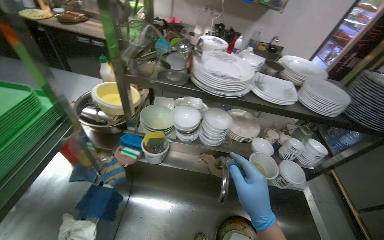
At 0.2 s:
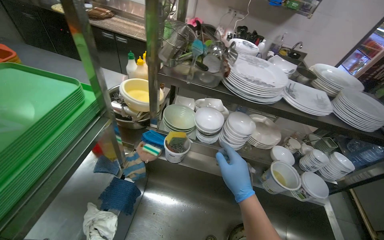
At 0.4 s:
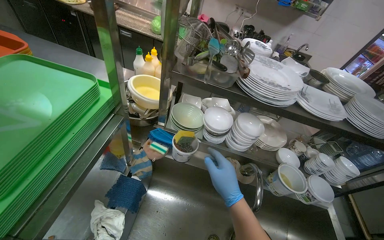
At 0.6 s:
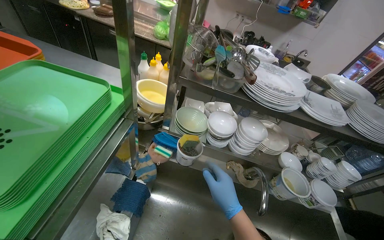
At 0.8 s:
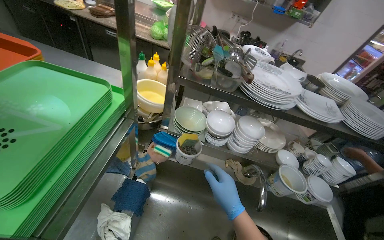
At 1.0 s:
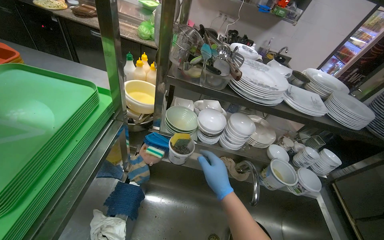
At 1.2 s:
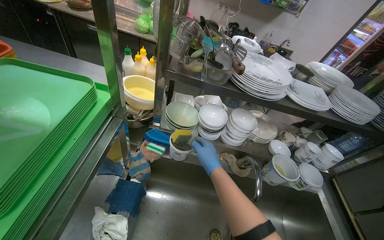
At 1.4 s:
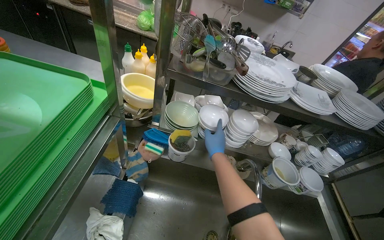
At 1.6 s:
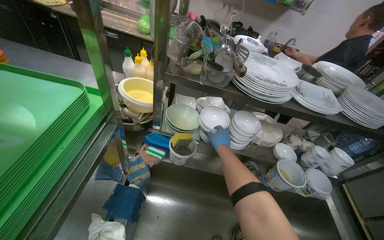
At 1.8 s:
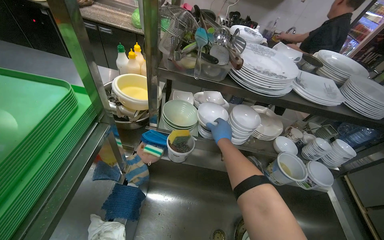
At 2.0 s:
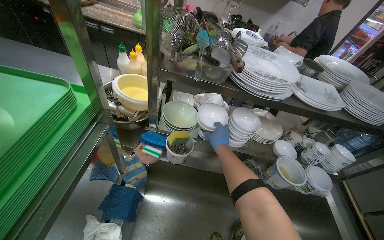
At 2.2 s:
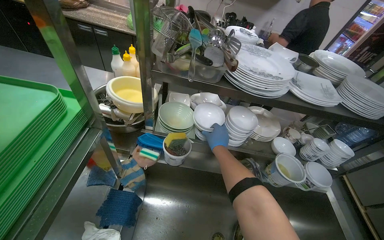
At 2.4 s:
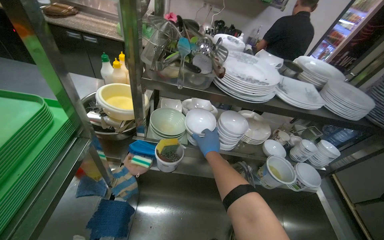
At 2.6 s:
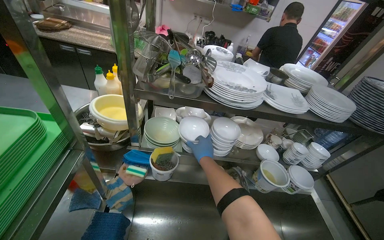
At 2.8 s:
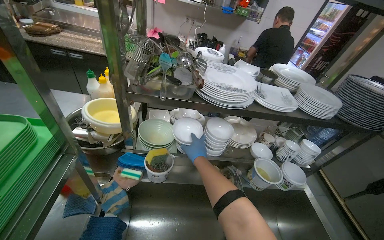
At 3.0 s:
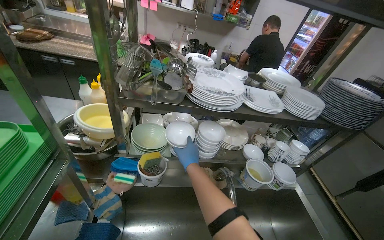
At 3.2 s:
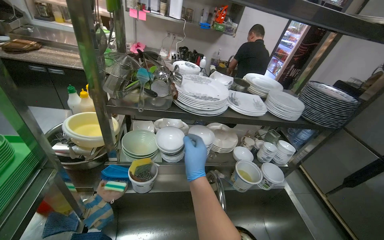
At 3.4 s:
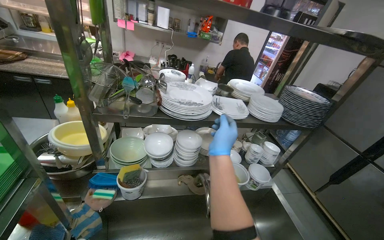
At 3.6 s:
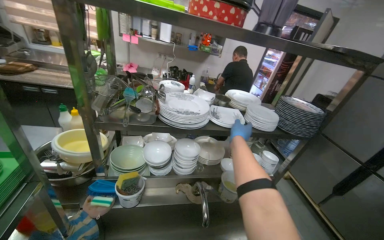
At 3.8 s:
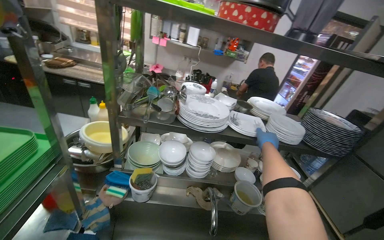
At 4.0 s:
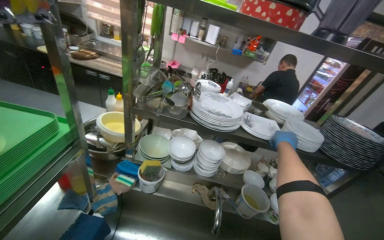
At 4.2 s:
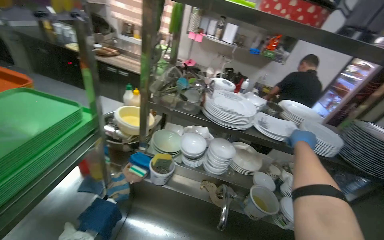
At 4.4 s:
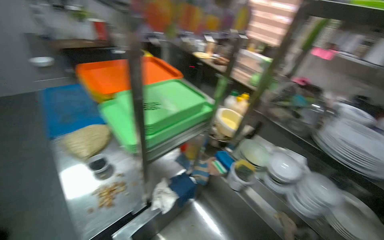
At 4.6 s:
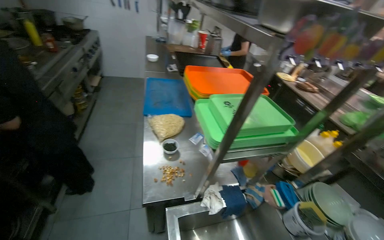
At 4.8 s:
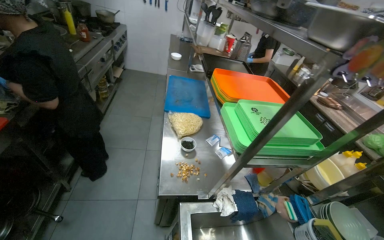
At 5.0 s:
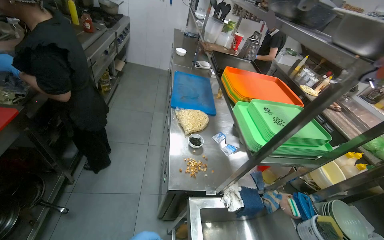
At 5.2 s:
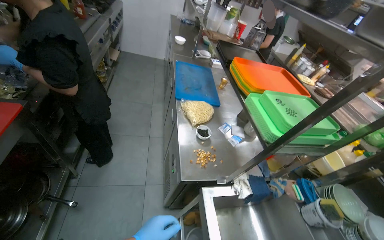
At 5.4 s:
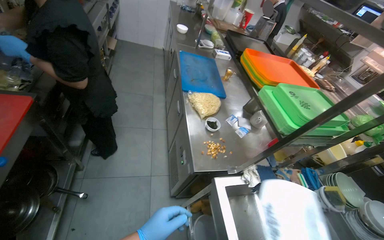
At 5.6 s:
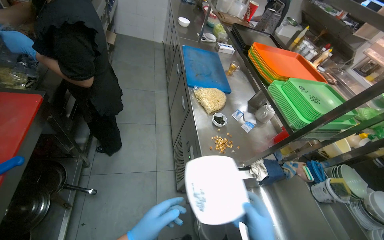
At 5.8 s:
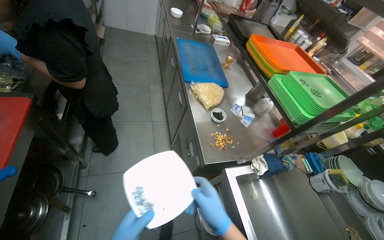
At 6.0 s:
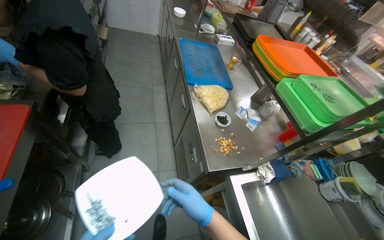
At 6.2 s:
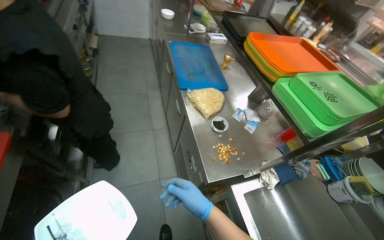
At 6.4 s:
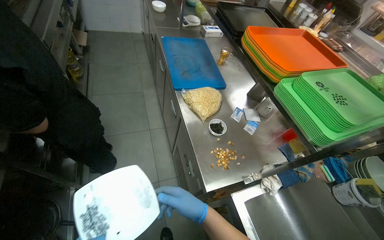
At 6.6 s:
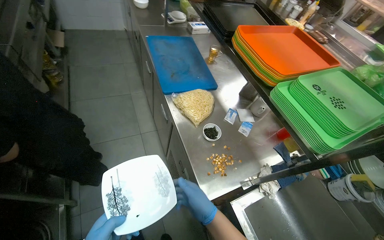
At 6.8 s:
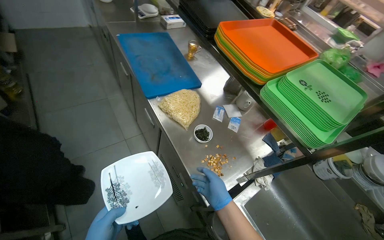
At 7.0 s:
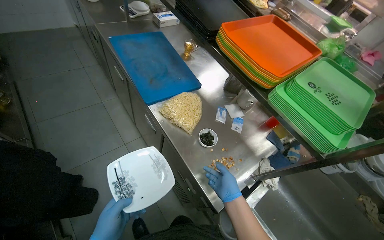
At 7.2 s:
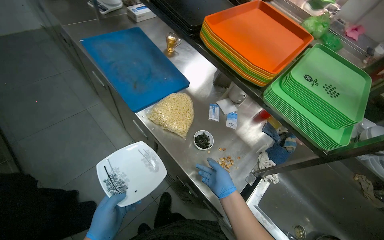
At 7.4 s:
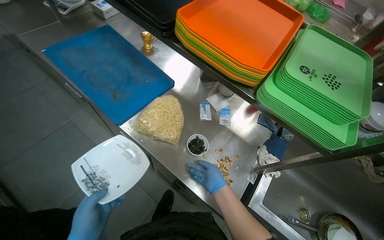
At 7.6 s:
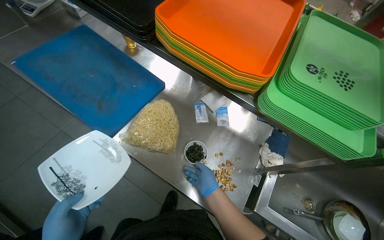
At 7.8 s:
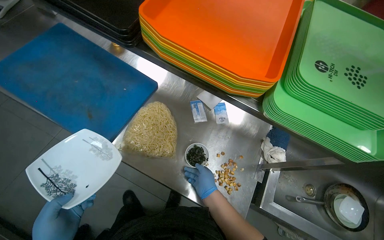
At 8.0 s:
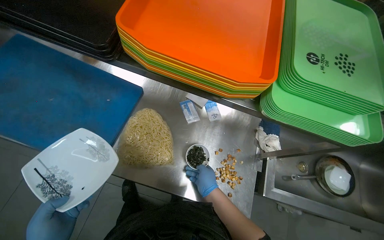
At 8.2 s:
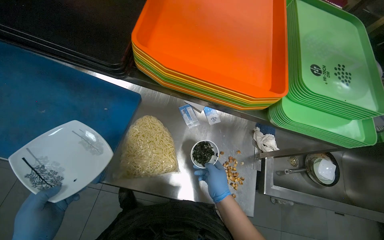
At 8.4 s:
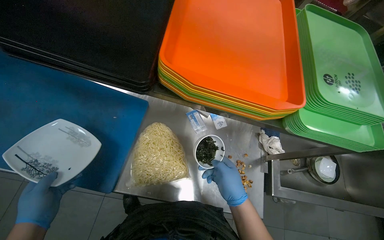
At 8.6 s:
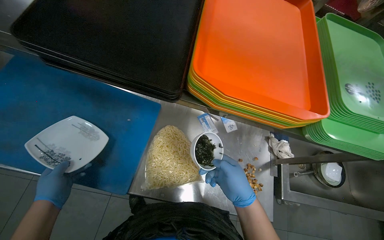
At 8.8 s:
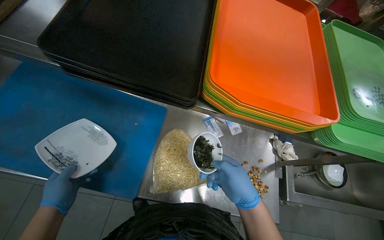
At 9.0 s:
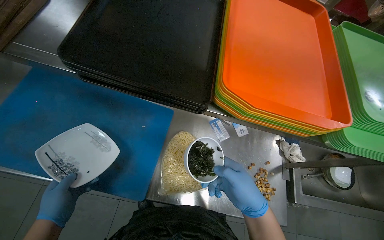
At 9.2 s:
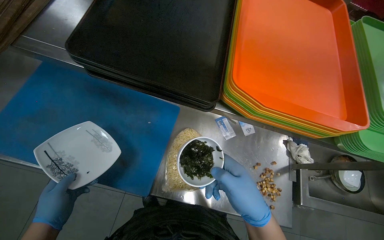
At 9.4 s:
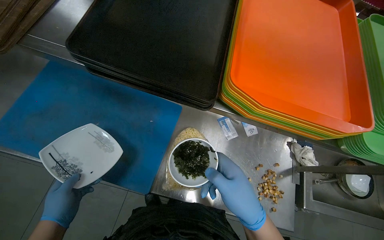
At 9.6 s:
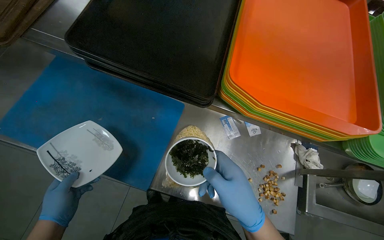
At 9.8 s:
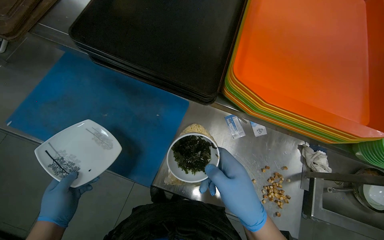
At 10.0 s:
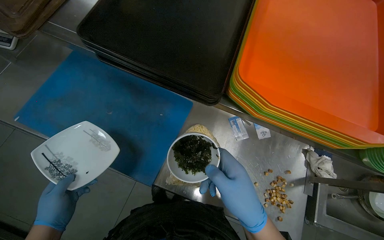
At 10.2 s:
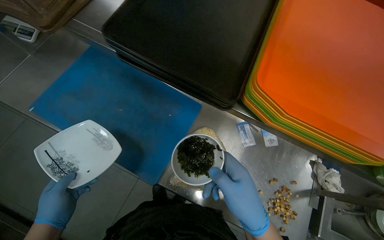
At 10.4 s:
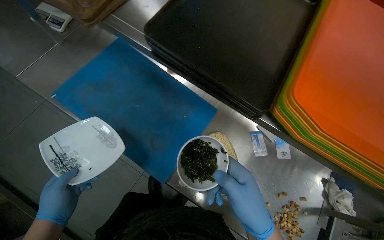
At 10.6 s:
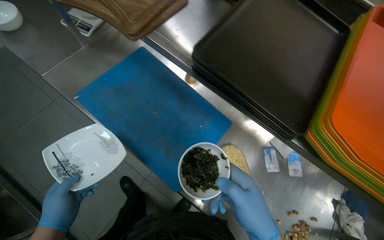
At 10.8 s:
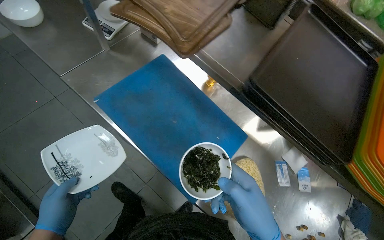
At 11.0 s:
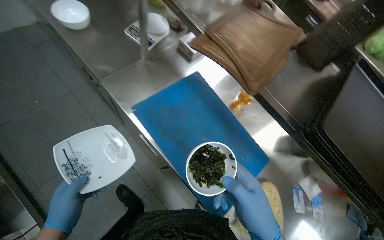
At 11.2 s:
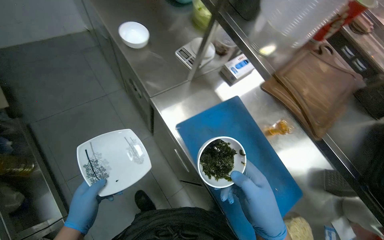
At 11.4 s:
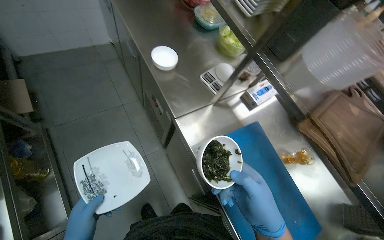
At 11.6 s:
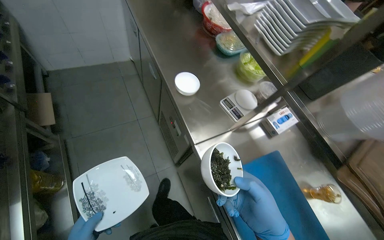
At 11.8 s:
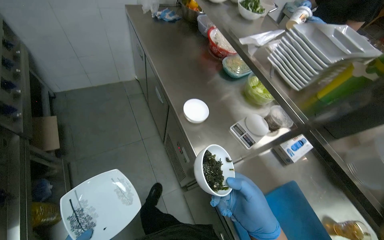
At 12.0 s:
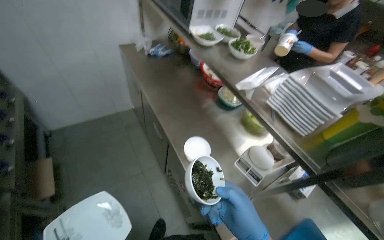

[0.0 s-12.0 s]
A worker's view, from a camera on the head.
Job: preparing food.
The whole recording: Organizing kitchen items. The worker organizes the kitchen items.
0.0 to 1.6 s: The right hand is displaced farther from the camera and up the picture by roughly 30 cm.
3.0 to 4.4 s: The wearer's head swings about 50 degrees to the left. The camera pitches upward, by some 10 degrees.
4.4 to 6.0 s: The wearer moves approximately 50 cm. The head rotates about 30 degrees to the left.
6.0 to 7.6 s: The camera is carried roughly 60 cm. The head rotates some 45 degrees to the right. The view tilts some 20 degrees downward.
7.6 to 9.0 s: The wearer looks approximately 20 degrees further to the right. The right hand shifts approximately 15 cm nearer to the camera.
9.0 to 10.4 s: The wearer's head swings approximately 20 degrees to the left.
10.4 to 12.0 s: The camera is carried roughly 70 cm. The view tips upward by some 20 degrees.

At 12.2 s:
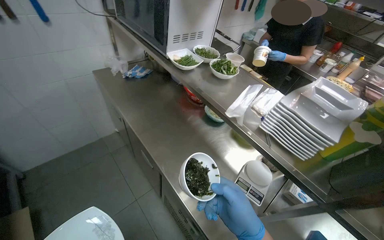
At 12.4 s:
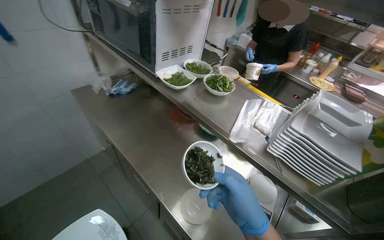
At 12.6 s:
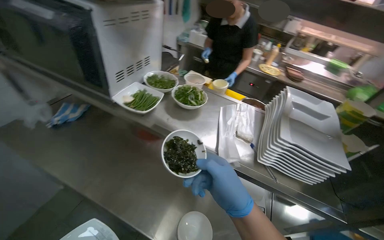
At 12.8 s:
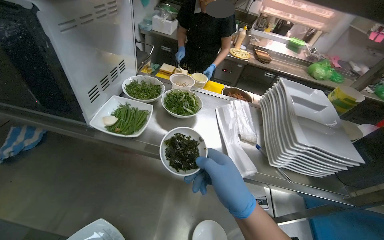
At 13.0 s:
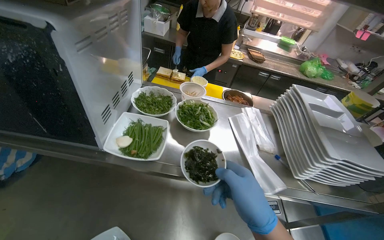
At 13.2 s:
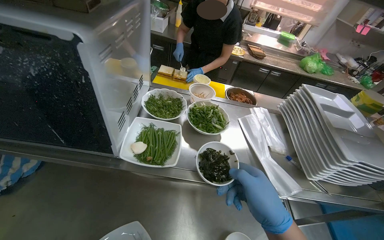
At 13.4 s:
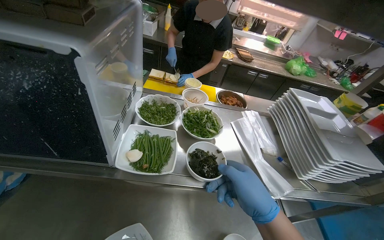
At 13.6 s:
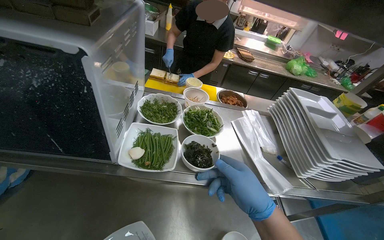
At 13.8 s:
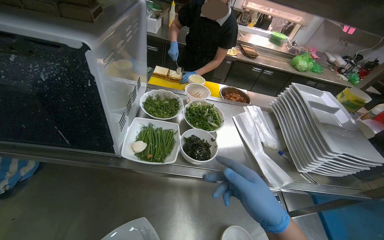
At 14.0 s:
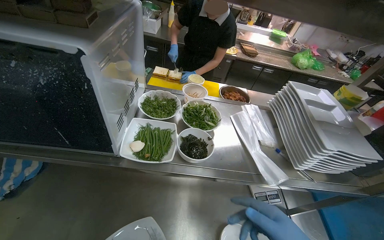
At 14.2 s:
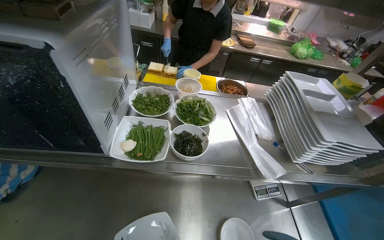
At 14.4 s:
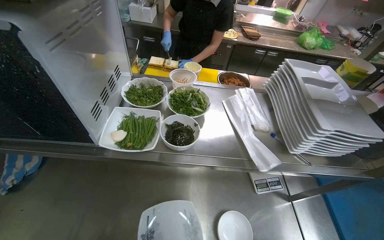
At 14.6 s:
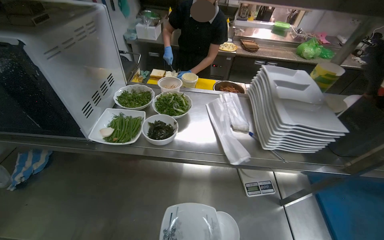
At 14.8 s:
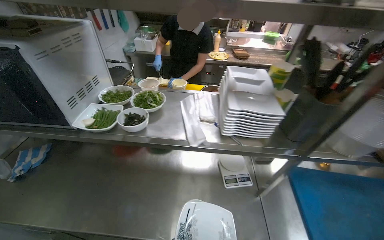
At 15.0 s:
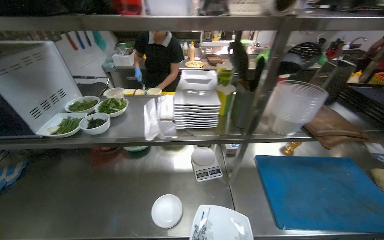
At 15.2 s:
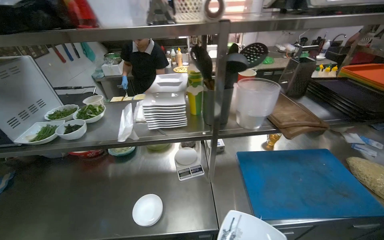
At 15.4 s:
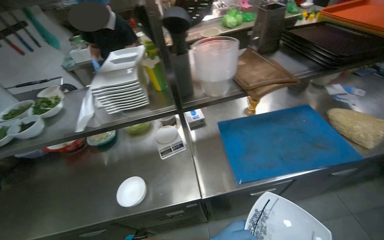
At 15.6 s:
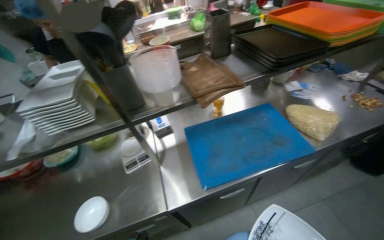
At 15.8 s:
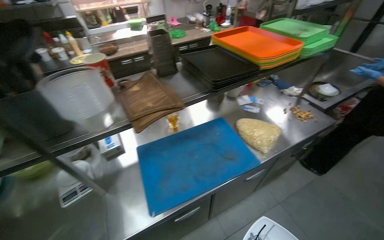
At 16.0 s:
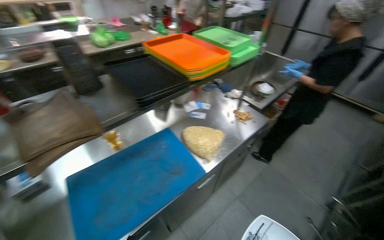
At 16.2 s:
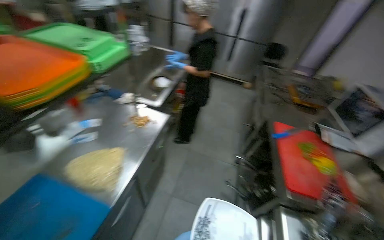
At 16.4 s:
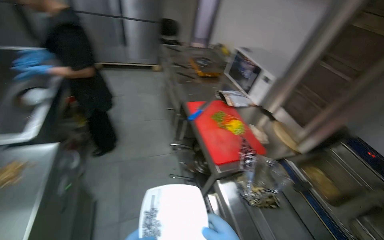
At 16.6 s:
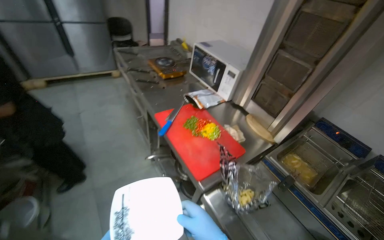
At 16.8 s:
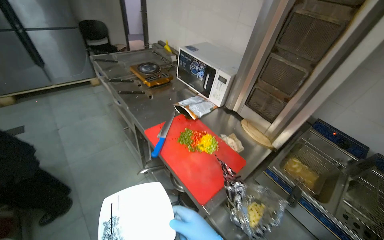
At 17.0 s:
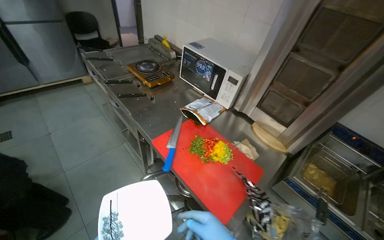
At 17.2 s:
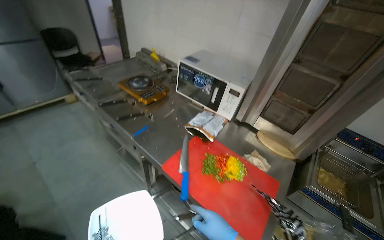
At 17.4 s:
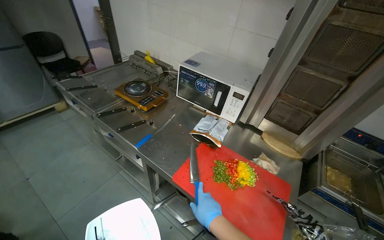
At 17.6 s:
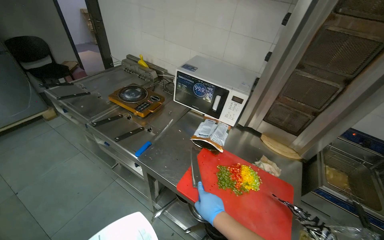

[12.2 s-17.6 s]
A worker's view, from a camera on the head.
Job: preparing food.
The whole recording: Organizing kitchen items. The worker organizes the kitchen items.
12.2 to 13.6 s: The camera travels roughly 50 cm. The wearer's head swings roughly 45 degrees to the right.
13.6 to 15.0 s: The wearer moves about 50 cm.
15.0 to 16.2 s: The camera is carried some 90 cm. The head rotates some 75 degrees to the right.

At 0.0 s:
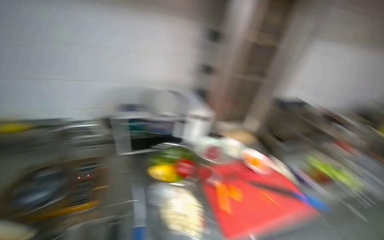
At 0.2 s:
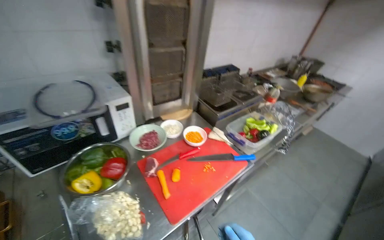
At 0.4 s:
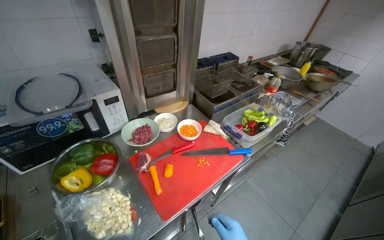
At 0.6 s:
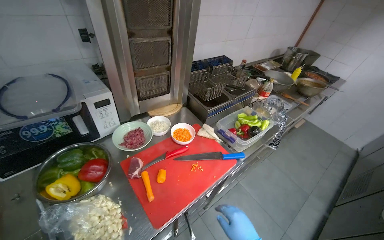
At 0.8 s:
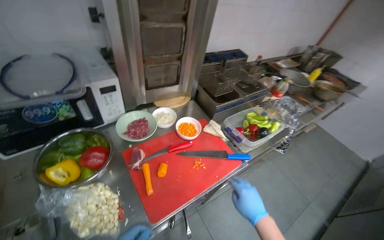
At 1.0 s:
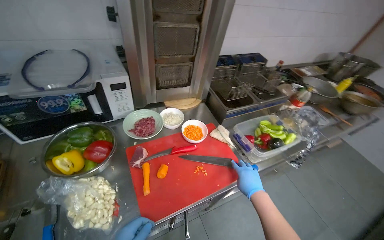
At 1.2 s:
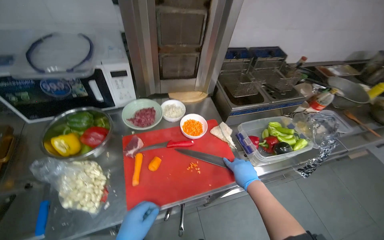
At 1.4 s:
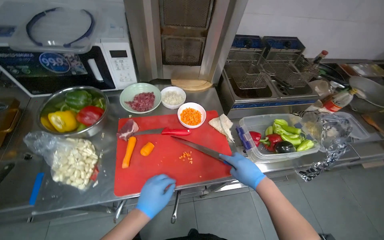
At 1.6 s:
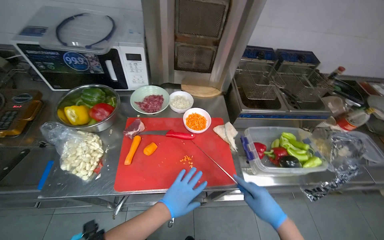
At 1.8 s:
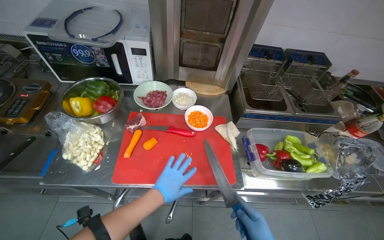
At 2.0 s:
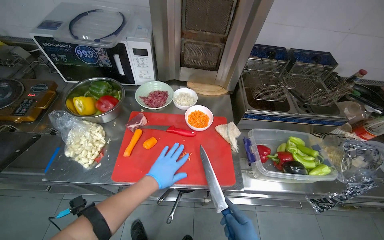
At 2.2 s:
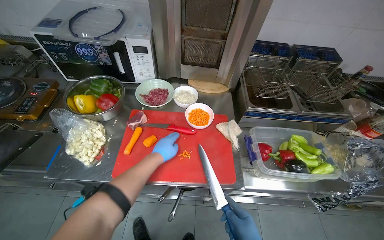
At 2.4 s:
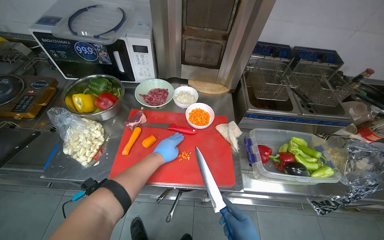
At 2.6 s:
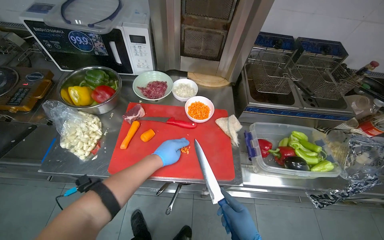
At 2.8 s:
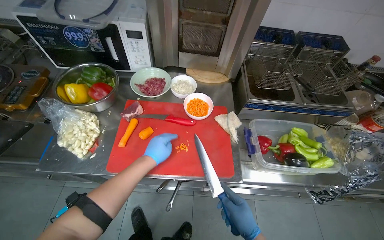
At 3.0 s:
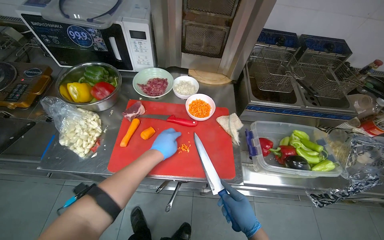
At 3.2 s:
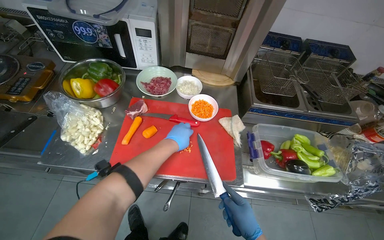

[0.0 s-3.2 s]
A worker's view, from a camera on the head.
Job: preparing food.
The whole recording: Chopping carrots on board. The worker chops carrots into small pieces on a red cutting board.
0.0 to 1.6 s: The camera travels about 50 cm. The wearer looks roughly 15 degrees further downward.
1.6 to 3.2 s: The left hand heads up the picture and farther from the camera, covering about 15 cm.